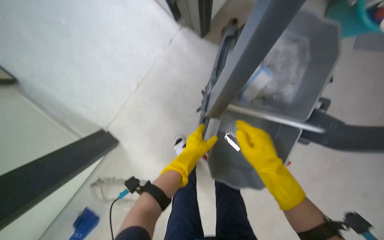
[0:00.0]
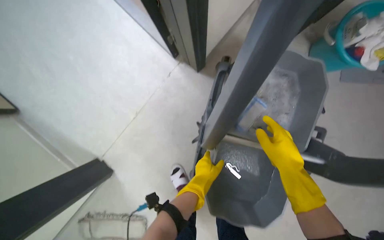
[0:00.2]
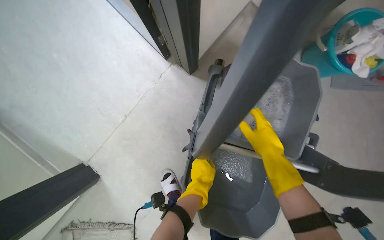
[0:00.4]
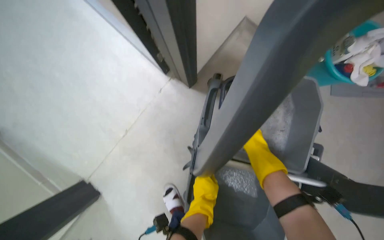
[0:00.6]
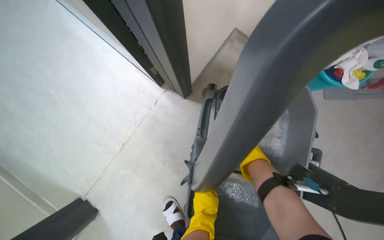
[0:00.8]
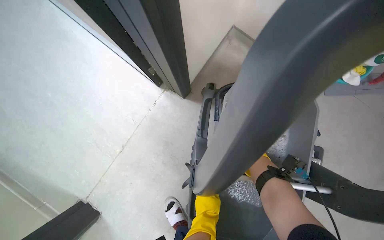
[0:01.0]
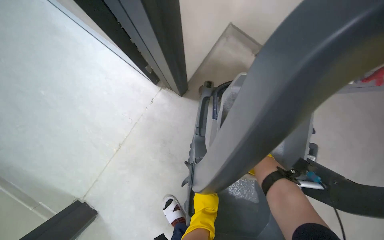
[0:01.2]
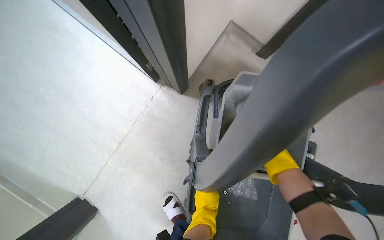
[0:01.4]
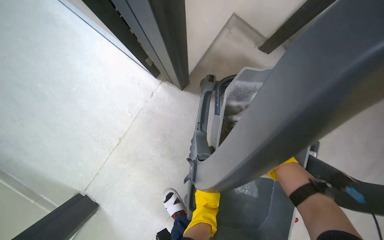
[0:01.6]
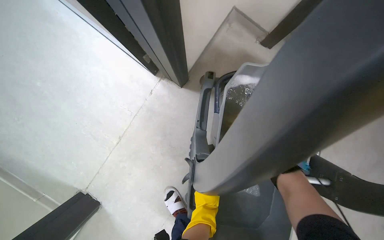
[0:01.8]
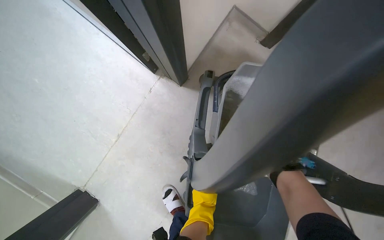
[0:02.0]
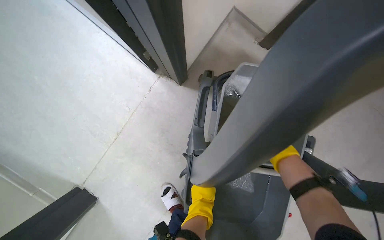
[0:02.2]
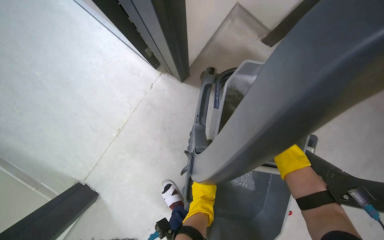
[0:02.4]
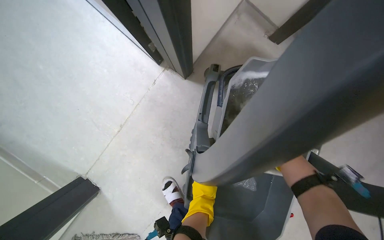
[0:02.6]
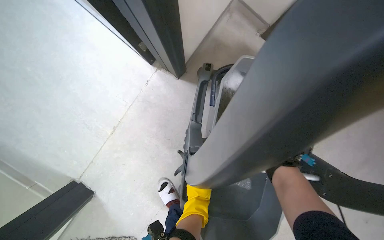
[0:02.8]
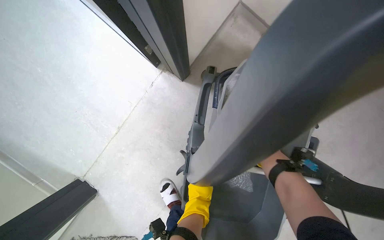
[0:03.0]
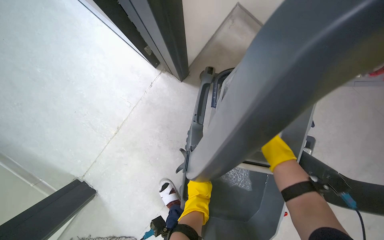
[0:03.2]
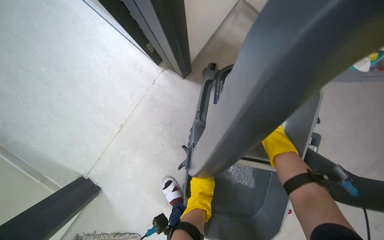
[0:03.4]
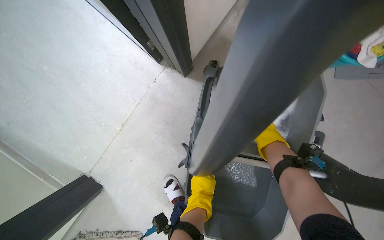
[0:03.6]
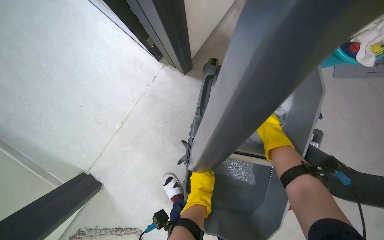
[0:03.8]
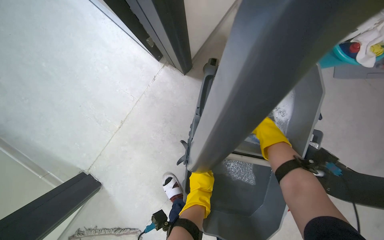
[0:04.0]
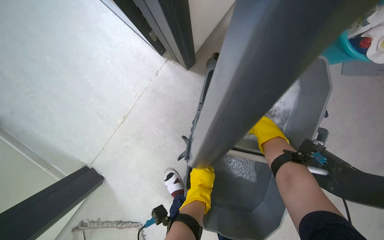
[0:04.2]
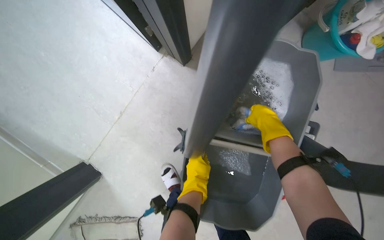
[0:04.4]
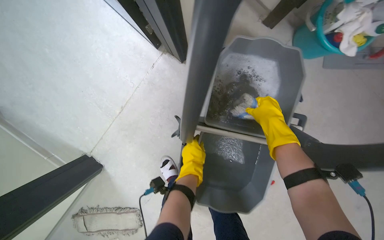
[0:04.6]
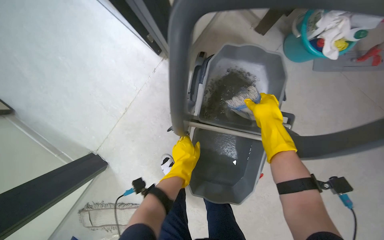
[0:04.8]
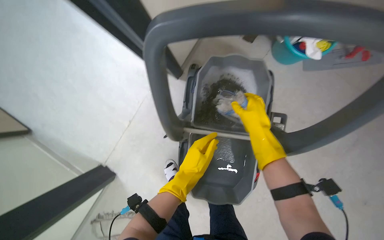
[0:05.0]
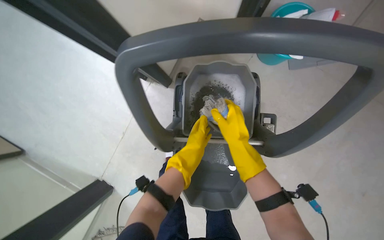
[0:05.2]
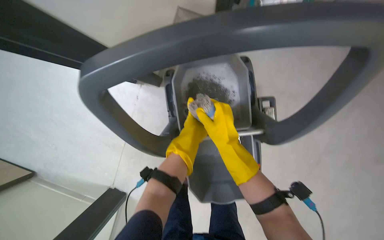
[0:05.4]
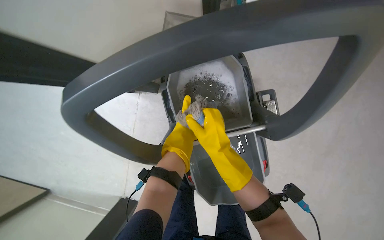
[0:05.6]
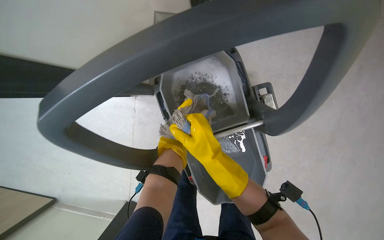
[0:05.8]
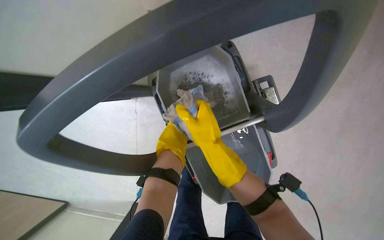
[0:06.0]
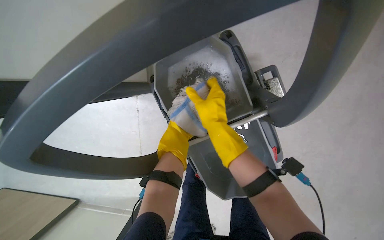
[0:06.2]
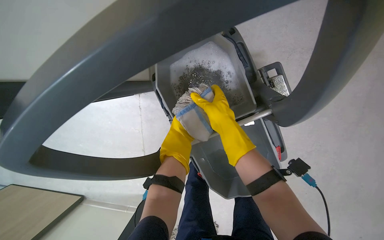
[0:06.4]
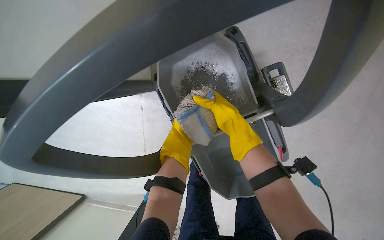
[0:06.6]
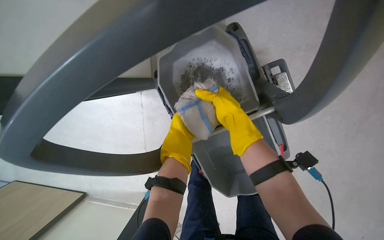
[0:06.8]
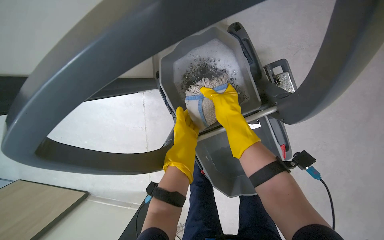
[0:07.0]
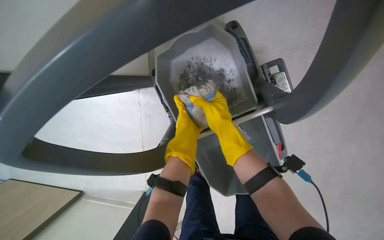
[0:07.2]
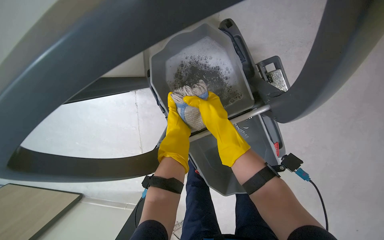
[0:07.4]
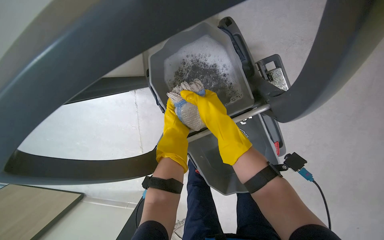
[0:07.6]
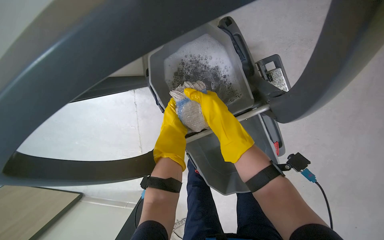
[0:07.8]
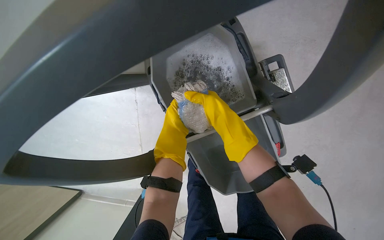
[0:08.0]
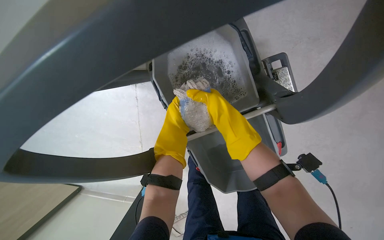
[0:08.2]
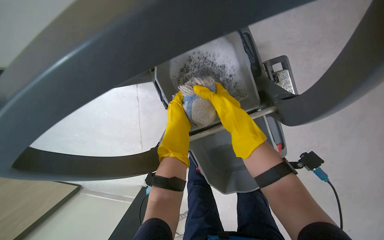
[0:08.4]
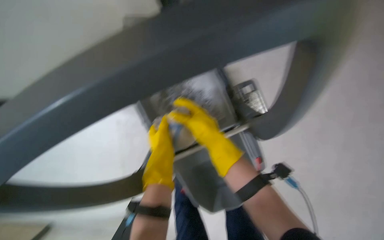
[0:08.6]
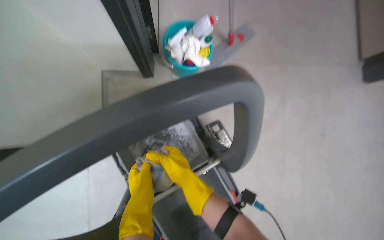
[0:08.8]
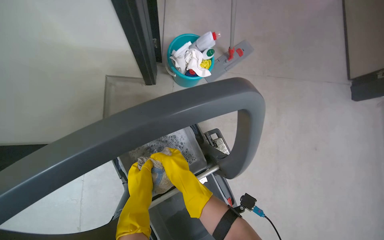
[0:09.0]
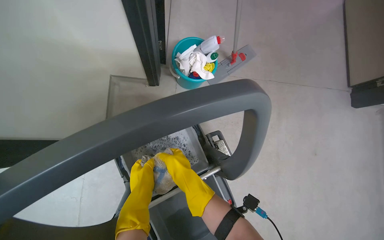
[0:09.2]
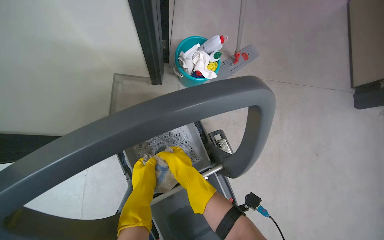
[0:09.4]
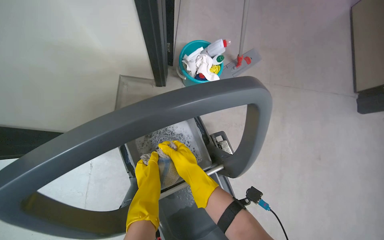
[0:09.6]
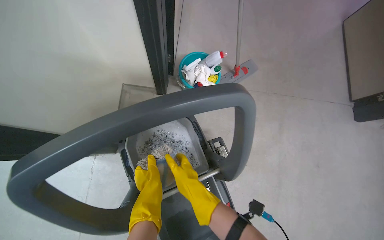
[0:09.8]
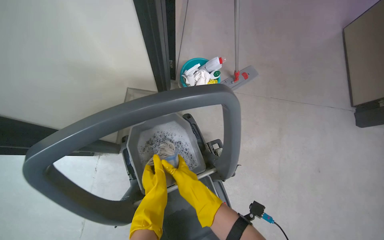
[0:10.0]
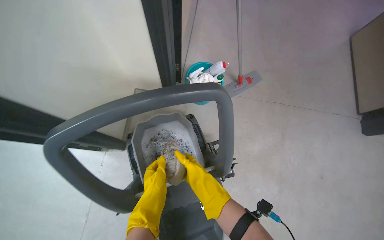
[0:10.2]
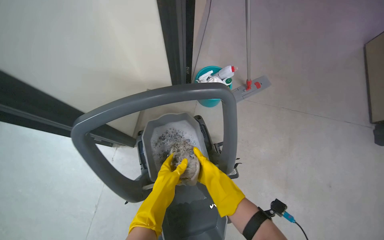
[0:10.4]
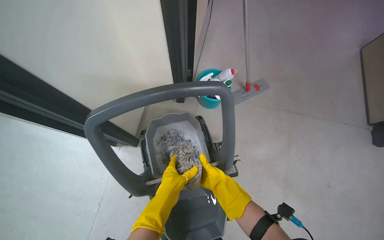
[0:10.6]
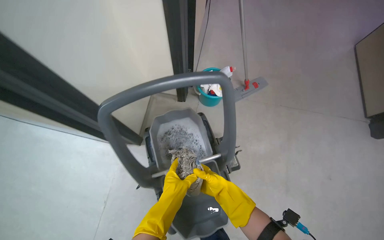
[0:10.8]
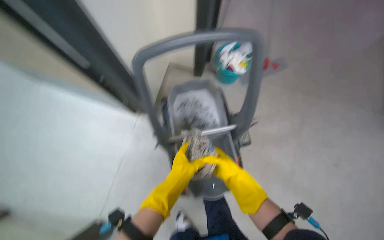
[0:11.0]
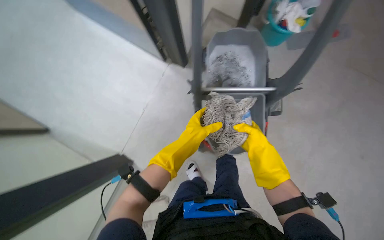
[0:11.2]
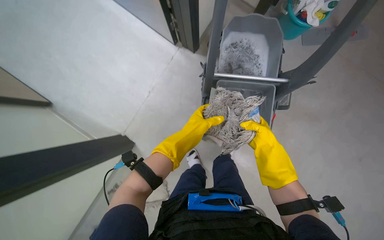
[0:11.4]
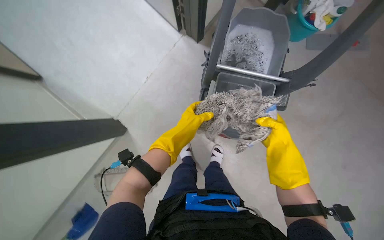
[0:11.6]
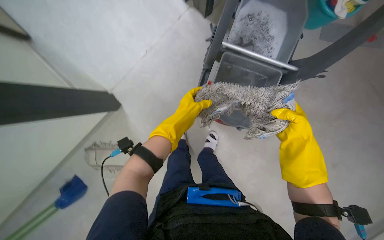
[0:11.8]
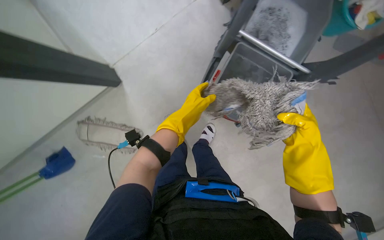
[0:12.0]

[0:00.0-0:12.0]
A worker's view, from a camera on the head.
Job: preparing cleaning supplies.
The whole recording: Changing mop head. The worker removes the dirty mop head, wrings it out, and attaches a clean mop head to the mop.
0.0 to 1.6 s: The camera pitches upward, by about 10 degrees. The right hand travels to the right by approximately 10 cm, and reaches some 20 cm farther from the camera, then returns.
3.0 to 4.4 s: The right hand heads up the picture, covering approximately 10 cm.
4.4 to 6.0 s: Everything in view rotates roughly 30 degrees counterclockwise. The left hand is displaced up the picture by about 15 cm, while the right hand is displaced nearer to the camera and down the picture by about 20 cm.
7.6 to 9.0 s: The view pans to the right by about 15 degrees. The camera pitches upward, by some 15 degrees.
9.0 to 10.4 s: The right hand heads to the right, covering roughly 10 cm.
10.4 to 12.0 s: The head travels approximately 50 cm. The camera pitches downward, by roughly 30 degrees. Everything in view rotates some 40 degrees clockwise.

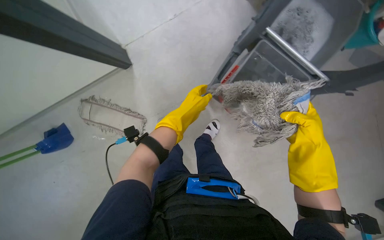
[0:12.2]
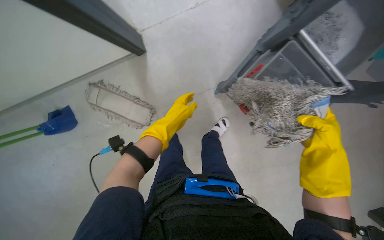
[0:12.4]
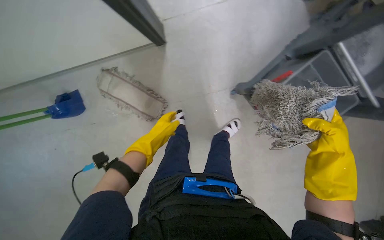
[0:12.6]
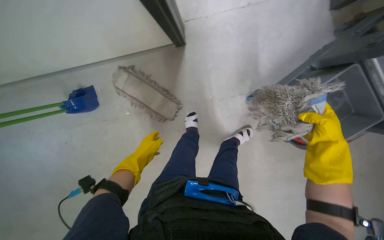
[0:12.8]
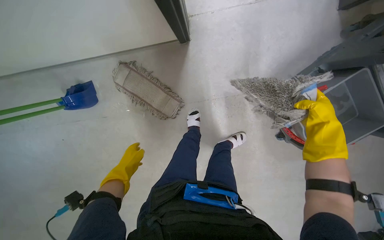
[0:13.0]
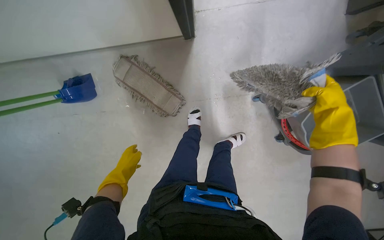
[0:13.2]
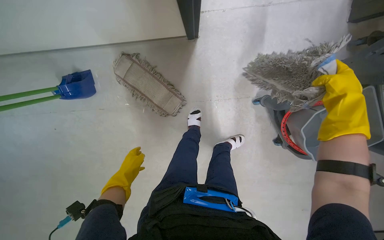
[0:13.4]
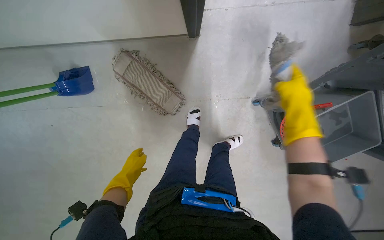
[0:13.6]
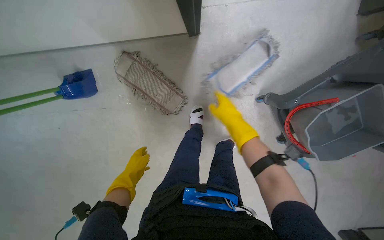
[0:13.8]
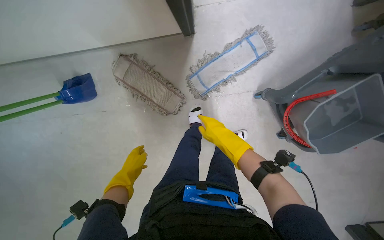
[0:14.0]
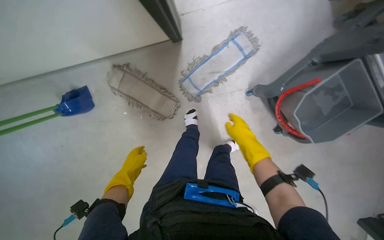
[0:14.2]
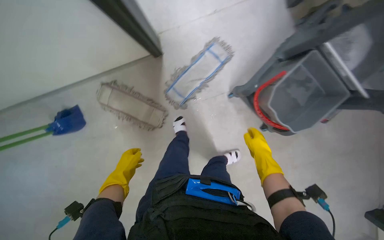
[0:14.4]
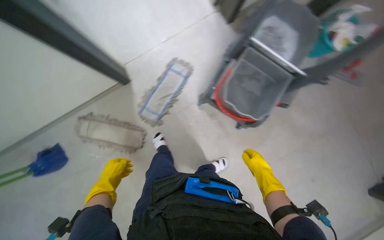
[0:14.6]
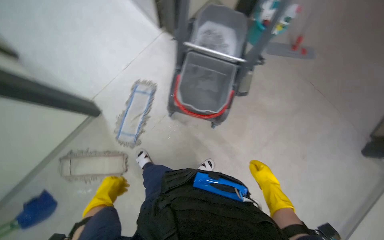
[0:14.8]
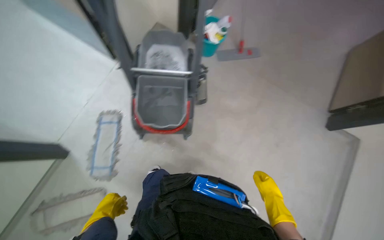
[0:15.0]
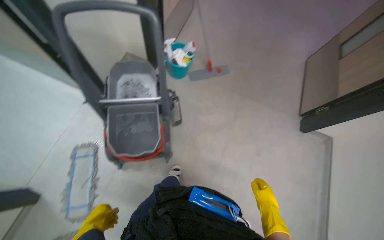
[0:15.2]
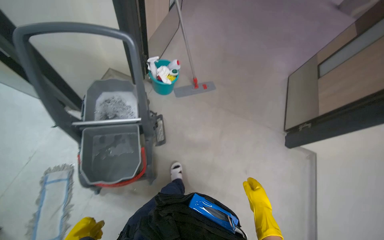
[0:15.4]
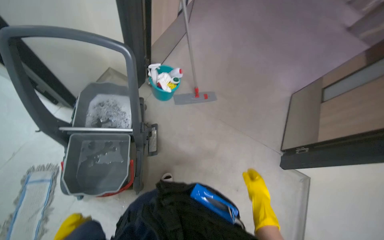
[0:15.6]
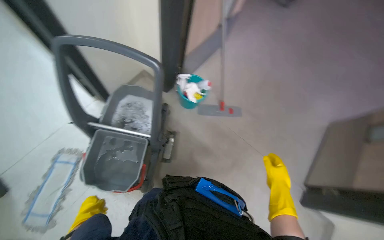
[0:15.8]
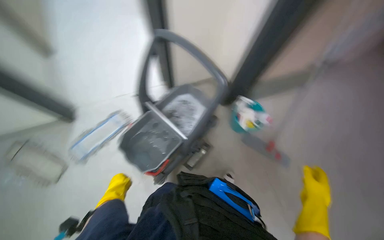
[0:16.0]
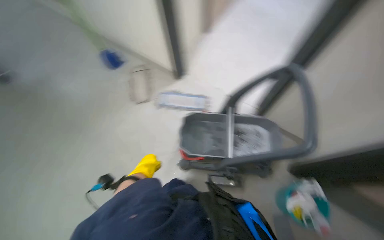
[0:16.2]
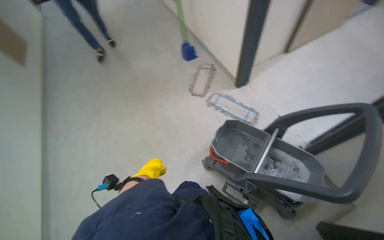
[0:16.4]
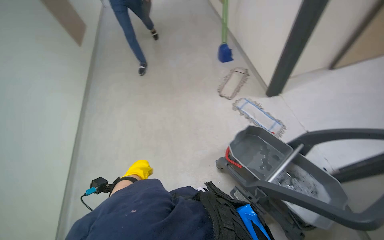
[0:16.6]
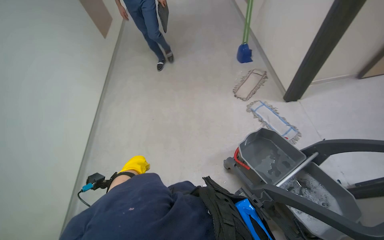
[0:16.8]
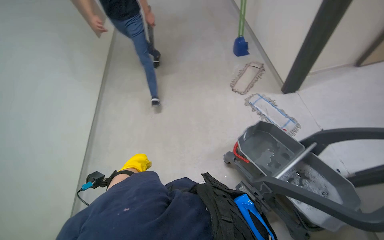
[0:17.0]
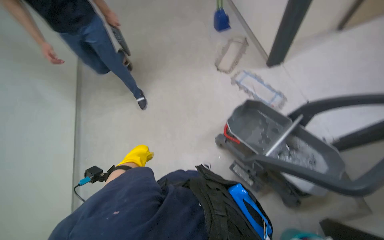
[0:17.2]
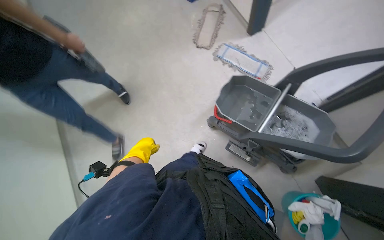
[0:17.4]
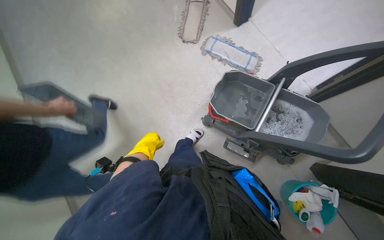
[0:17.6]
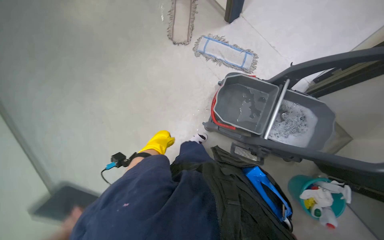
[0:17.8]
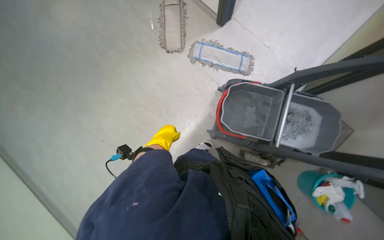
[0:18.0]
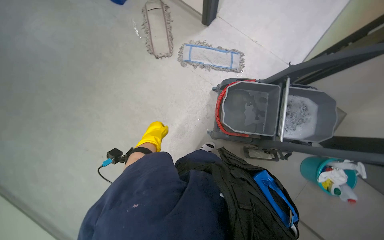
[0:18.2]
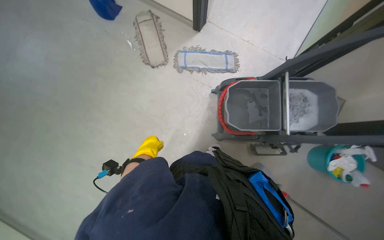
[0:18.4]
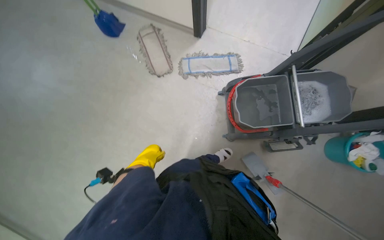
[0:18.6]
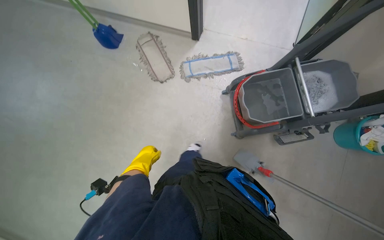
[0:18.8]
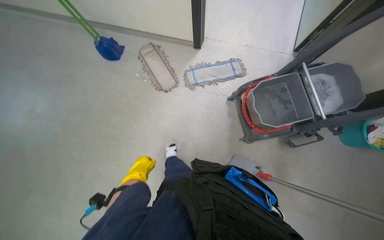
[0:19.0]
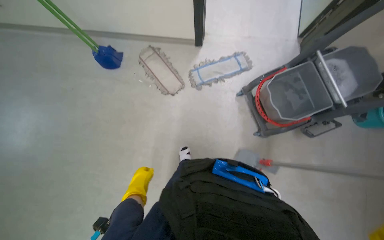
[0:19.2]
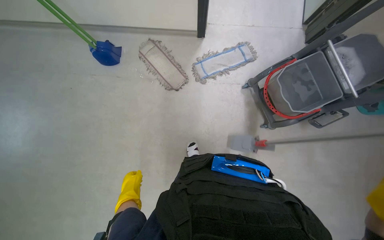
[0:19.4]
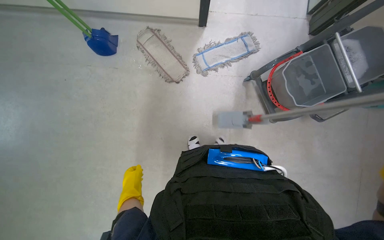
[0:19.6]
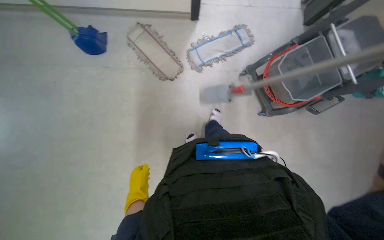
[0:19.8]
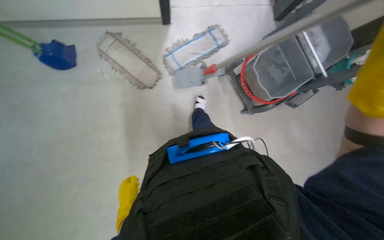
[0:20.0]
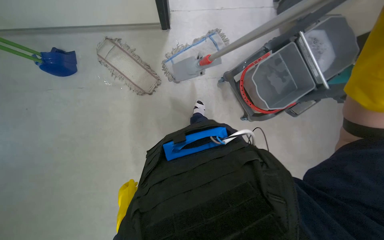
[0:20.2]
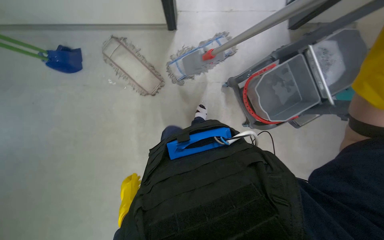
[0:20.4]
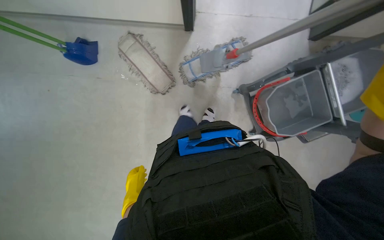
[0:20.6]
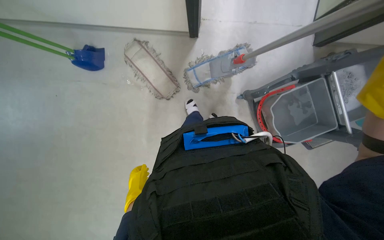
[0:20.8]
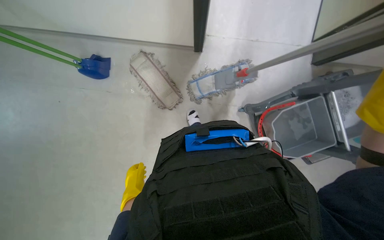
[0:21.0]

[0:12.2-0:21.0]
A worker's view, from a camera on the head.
Job: preparing cleaning supplies.
The whole recording: Changing mop head. The worker removes the dirty mop head, wrings it out, and attaches a clean mop head to the mop.
12.2 to 13.6 s: The left hand moves down the picture, to the left and farther from the camera, roughly 40 cm, while the right hand is displaced up the picture and to the left by some 20 cm.
13.6 to 15.2 s: The wearer moves roughly 80 cm. The wearer looks some 35 degrees further upward. Everything in view rotates about 65 degrees counterclockwise.
15.2 to 16.6 s: The head turns to the left by about 145 degrees. The view tilts approximately 20 degrees upward.
16.6 to 18.0 s: The camera is carried some 40 cm. The wearer looks about 35 degrees further to the right. The camera pitches downward, by roughly 20 degrees.
18.0 to 19.6 s: The camera is carried approximately 60 cm. Everything in view rotates approximately 40 degrees counterclockwise.
